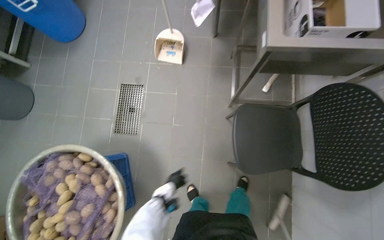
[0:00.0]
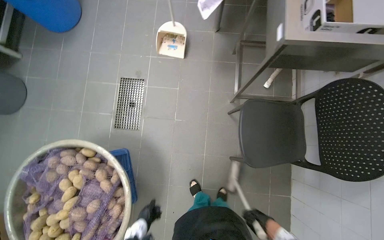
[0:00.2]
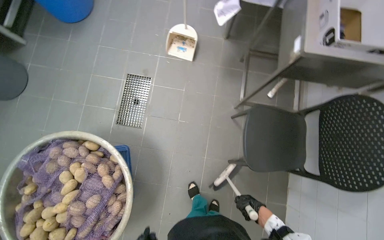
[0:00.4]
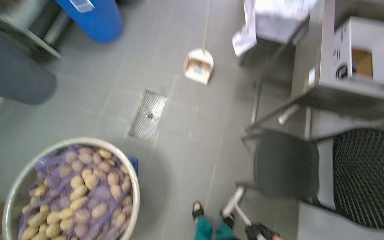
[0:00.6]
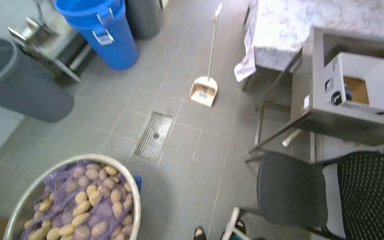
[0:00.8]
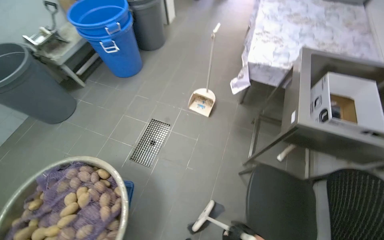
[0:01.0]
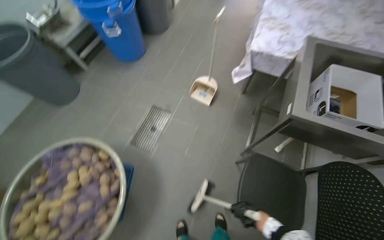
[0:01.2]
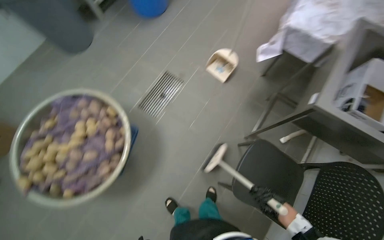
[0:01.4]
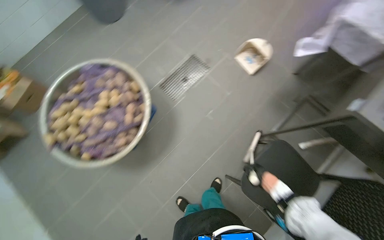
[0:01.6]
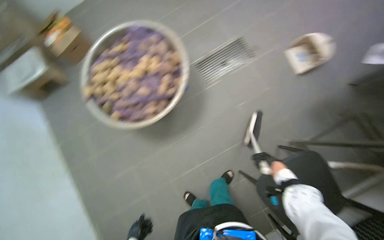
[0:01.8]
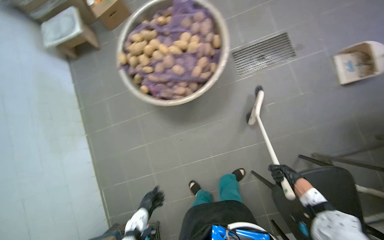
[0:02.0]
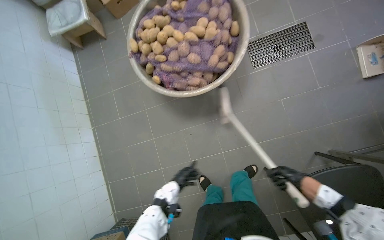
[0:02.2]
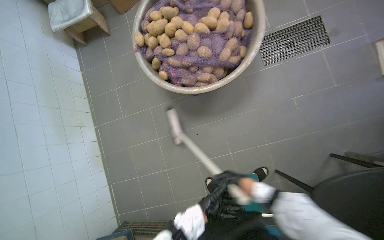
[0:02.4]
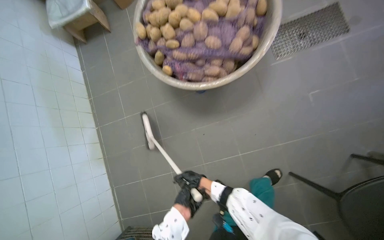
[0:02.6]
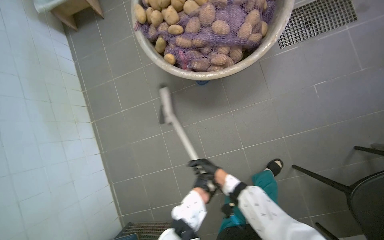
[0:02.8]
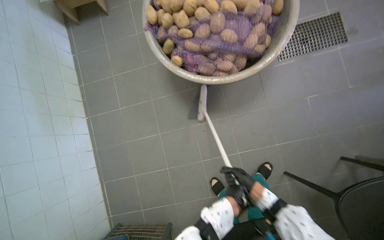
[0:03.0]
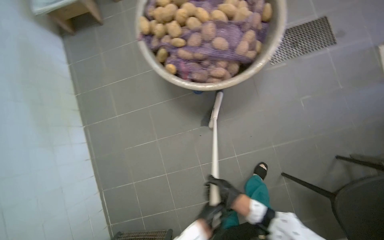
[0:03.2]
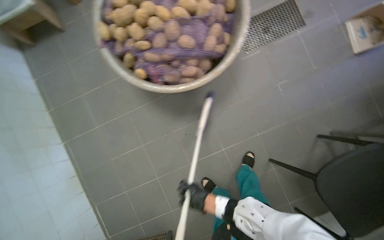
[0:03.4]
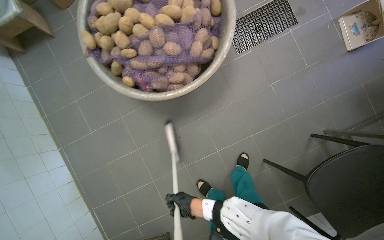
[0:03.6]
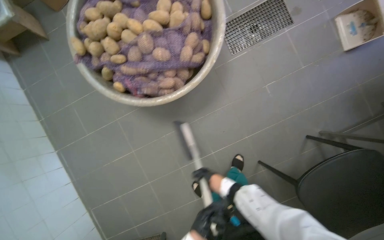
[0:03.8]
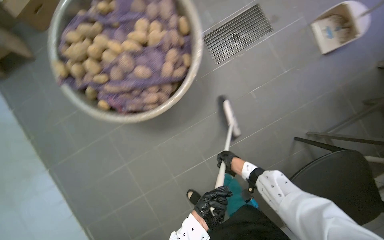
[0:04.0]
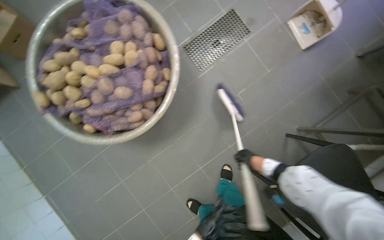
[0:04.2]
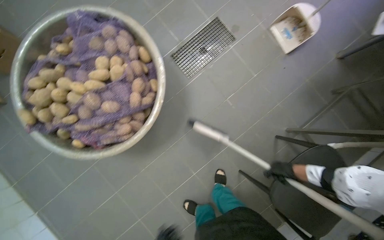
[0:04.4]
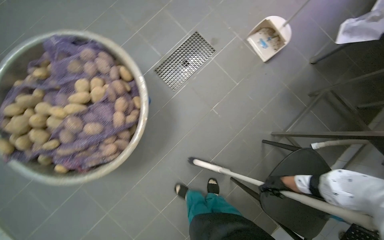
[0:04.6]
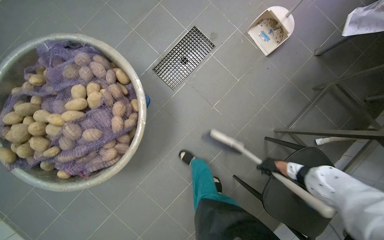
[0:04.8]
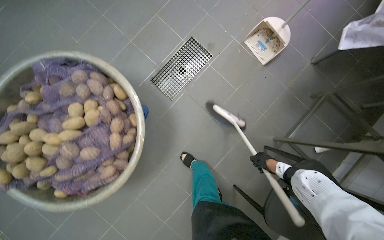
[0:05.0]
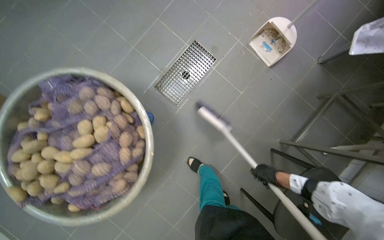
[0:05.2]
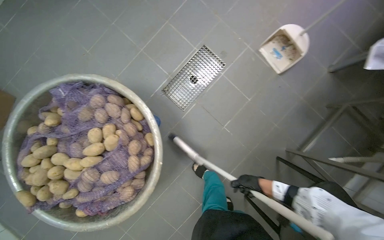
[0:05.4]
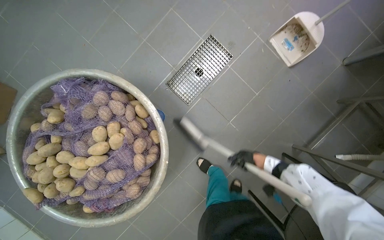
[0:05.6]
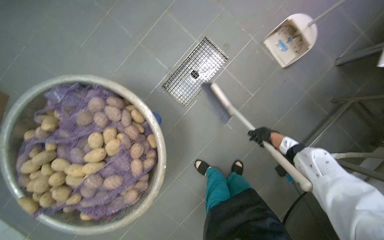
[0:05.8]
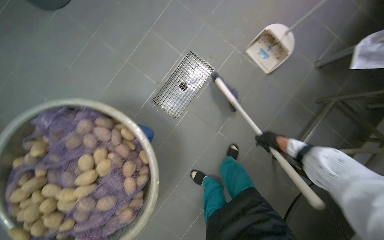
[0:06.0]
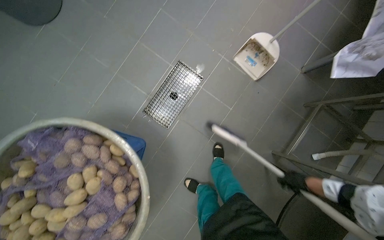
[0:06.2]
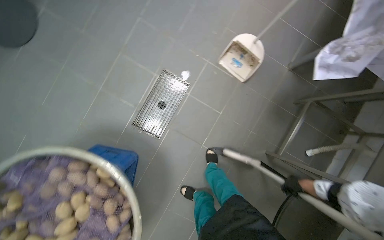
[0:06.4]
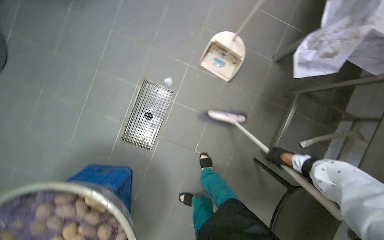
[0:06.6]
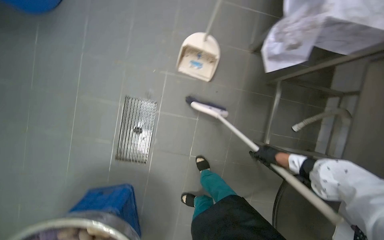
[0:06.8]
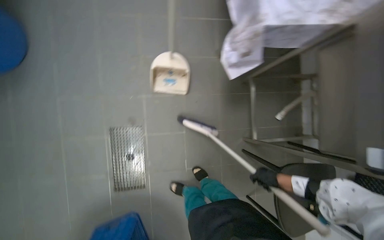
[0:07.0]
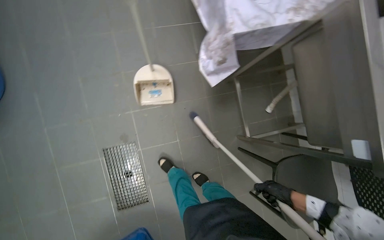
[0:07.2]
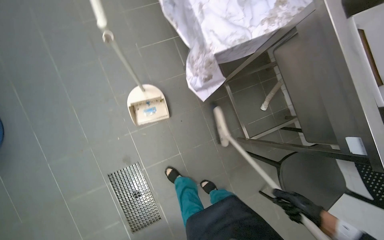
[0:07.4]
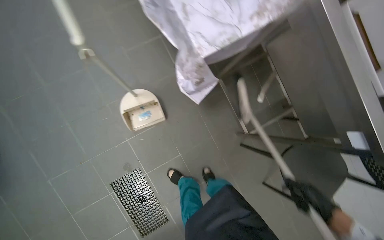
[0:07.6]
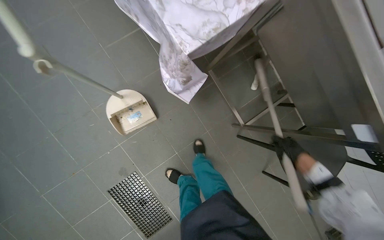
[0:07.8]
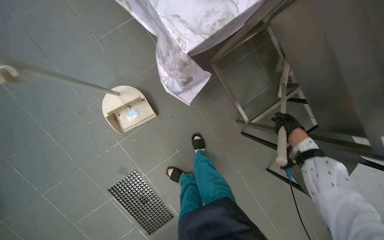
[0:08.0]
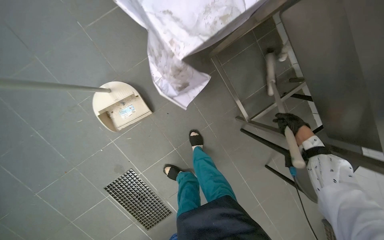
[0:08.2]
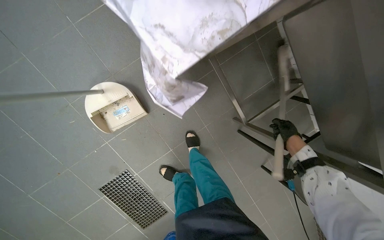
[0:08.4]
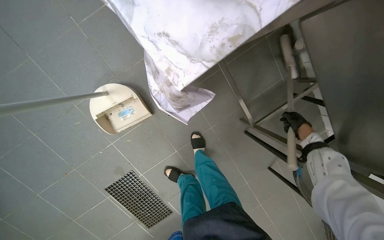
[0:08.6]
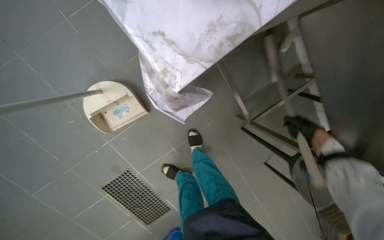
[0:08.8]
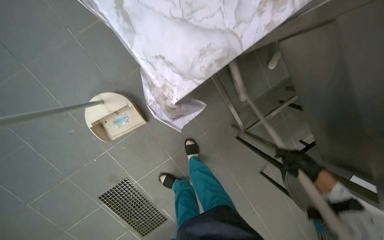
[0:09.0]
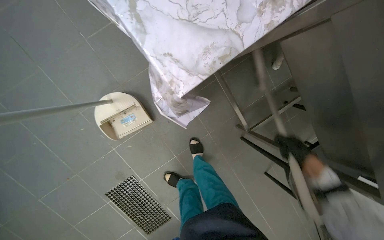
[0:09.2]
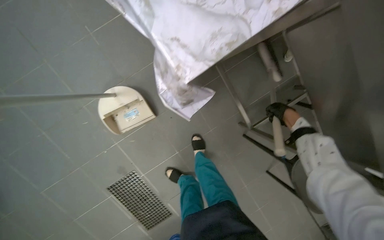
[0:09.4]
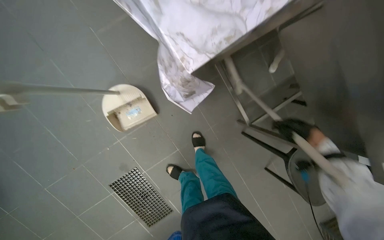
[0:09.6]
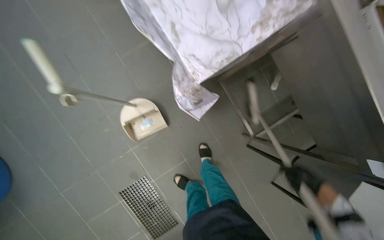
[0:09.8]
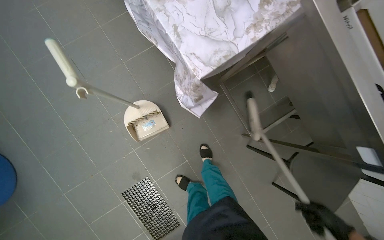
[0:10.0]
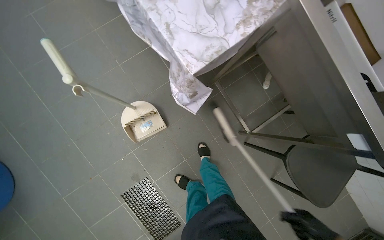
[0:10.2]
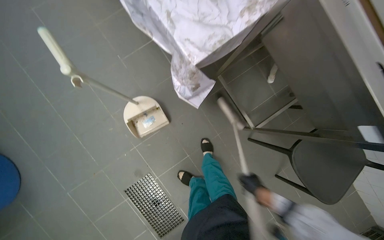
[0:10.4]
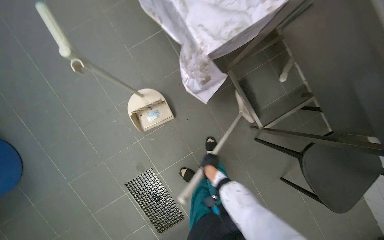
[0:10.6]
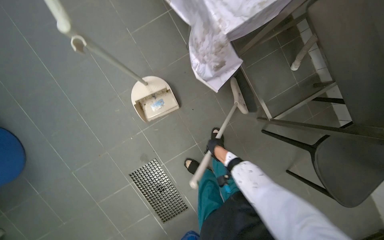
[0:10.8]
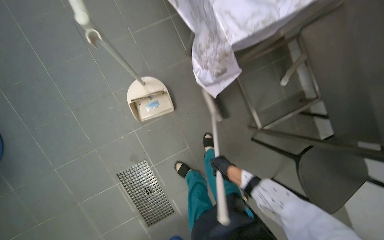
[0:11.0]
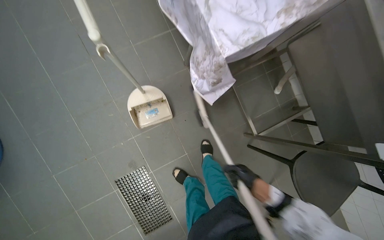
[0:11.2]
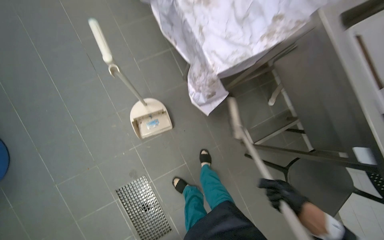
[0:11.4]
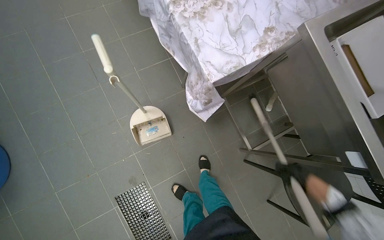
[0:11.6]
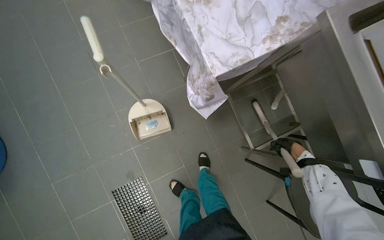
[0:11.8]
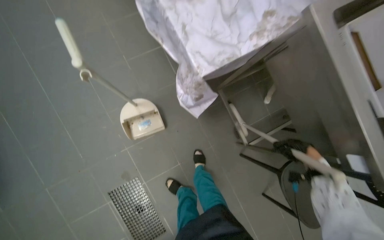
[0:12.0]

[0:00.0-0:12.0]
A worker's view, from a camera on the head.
Job: sweeping floor.
The whole recording: Sweeping kitchen floor. The worker sweeps the kitchen floor with a broom and dustpan, moving chairs to clean underneath them.
0:00.0 to 0:01.6: The scene turns some 40 degrees clockwise in the picture.
0:01.6 to 0:03.0: The camera travels about 50 cm. The scene turns about 30 degrees clockwise in the picture.
0:03.0 to 0:04.4: The head travels some 40 cm. The scene turns some 25 degrees counterclockwise in the picture.
0:04.4 to 0:06.0: The right hand heads up the picture, covering roughly 35 cm.
0:06.0 to 0:07.6: The camera is carried about 70 cm. The scene rotates counterclockwise by roughly 65 degrees.
0:07.6 to 0:09.0: The camera pitches downward, by approximately 15 degrees. The right hand moves up the picture, about 25 cm, and travels farther from the camera and back again, some 35 cm each way.
0:09.0 to 0:10.4: The right hand goes up and down the picture, some 40 cm each way, reversing 2 times.
0:10.4 to 0:12.0: The right hand heads to the right and up the picture, covering approximately 30 cm.

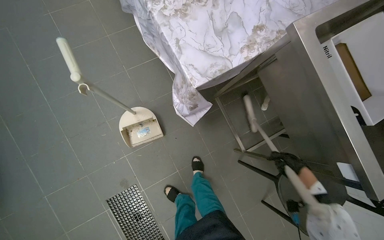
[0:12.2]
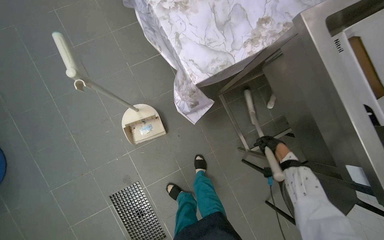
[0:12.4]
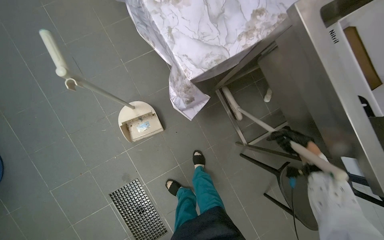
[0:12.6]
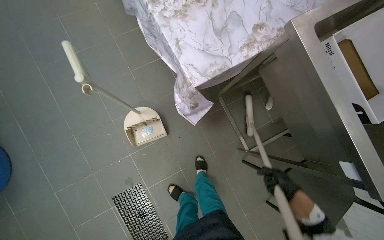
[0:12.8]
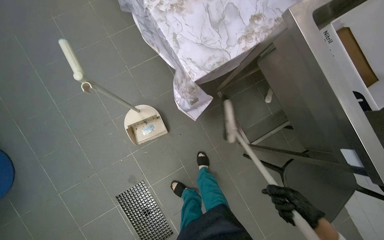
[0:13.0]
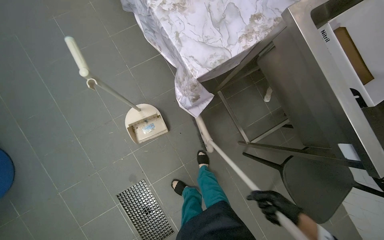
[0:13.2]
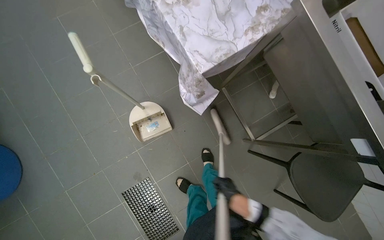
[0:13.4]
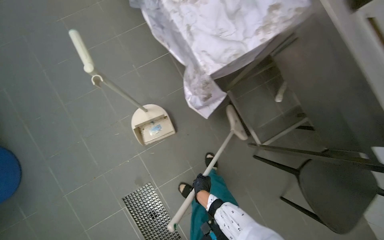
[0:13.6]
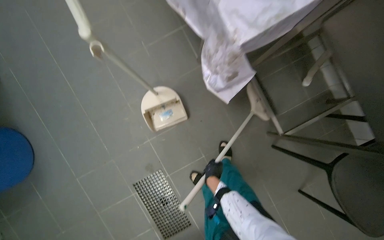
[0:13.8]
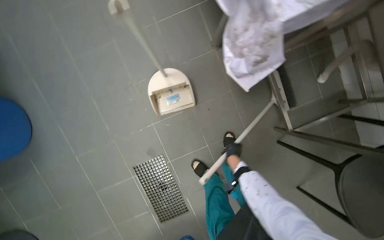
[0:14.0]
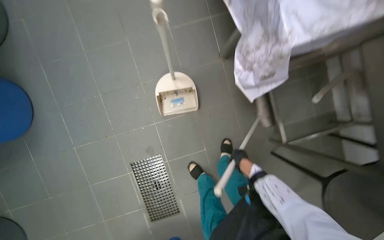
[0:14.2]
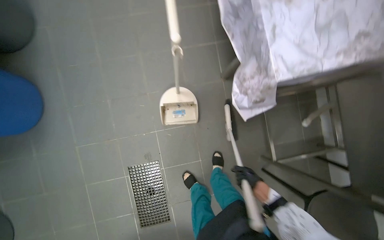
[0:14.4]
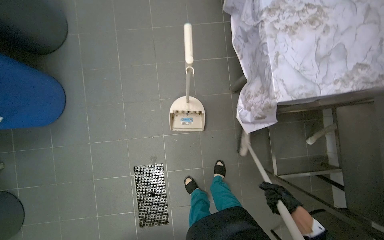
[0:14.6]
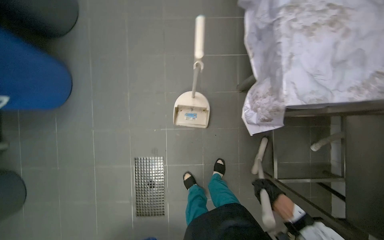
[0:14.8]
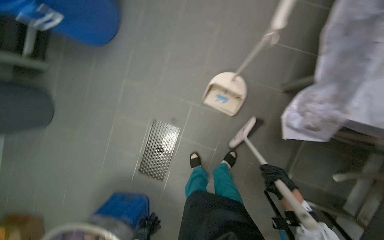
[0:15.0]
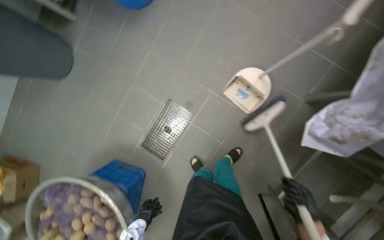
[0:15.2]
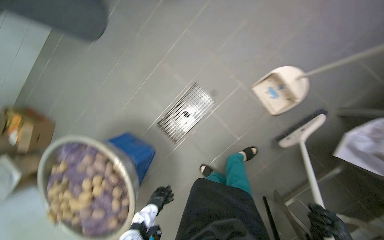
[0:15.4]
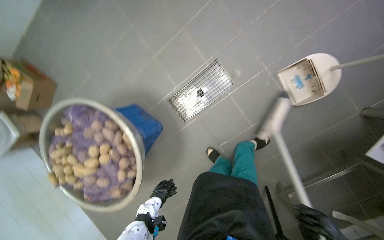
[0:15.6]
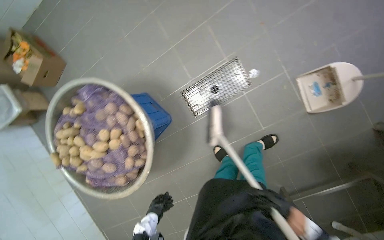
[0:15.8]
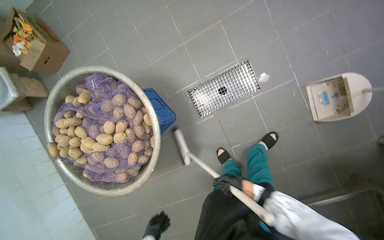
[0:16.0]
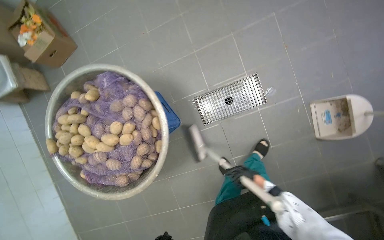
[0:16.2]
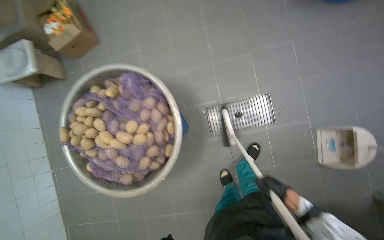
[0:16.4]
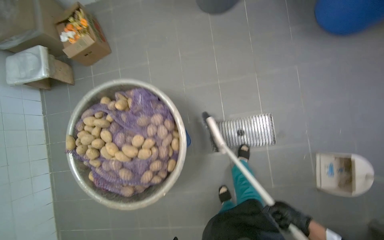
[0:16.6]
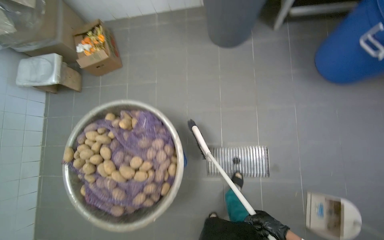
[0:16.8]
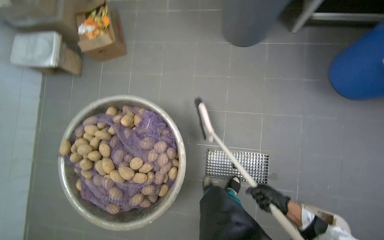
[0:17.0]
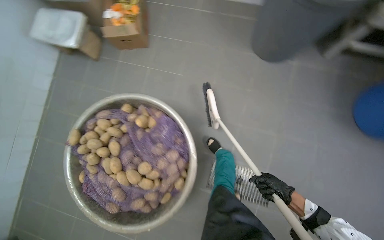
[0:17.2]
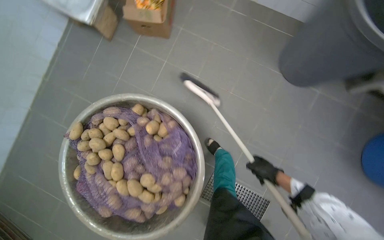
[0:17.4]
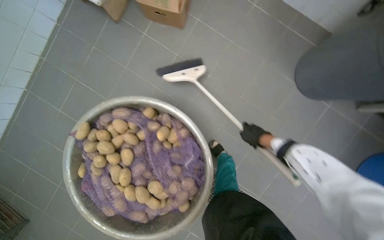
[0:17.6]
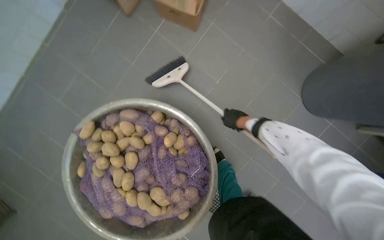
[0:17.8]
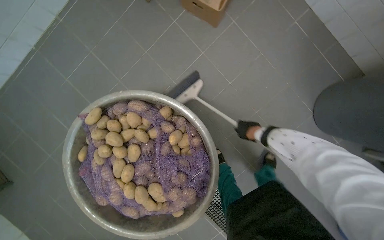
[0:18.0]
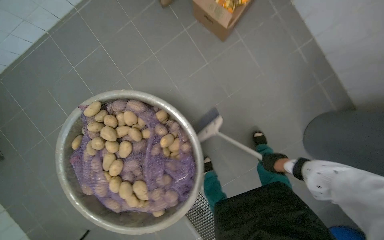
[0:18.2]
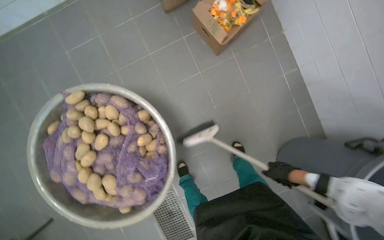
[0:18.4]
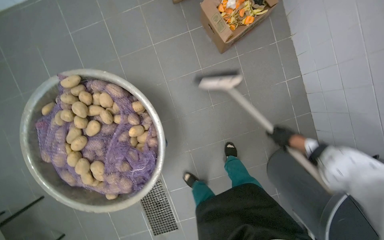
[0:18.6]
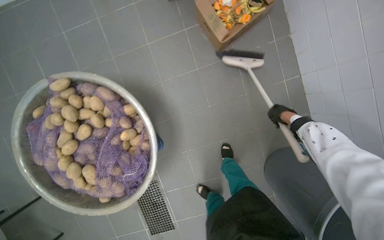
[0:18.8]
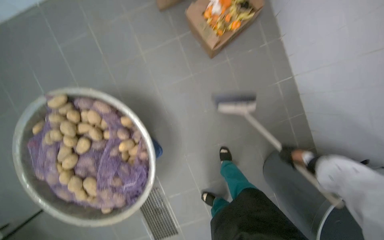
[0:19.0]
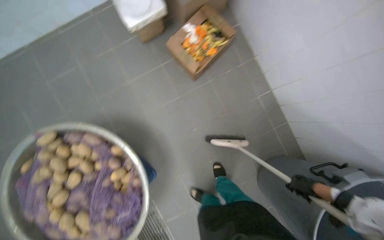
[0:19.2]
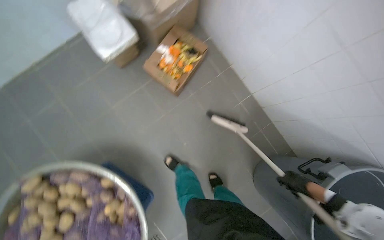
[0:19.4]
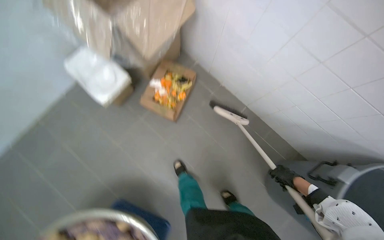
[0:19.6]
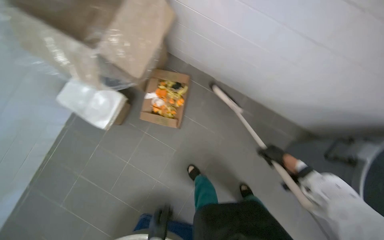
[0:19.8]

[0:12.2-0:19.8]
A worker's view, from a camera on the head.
Job: sweeping floor.
The whole recording: Sweeping kitchen floor. The worker sweeps the kitchen floor with a broom and dustpan, moving chairs to clean underneath them.
0:12.2 to 0:13.8: The right hand moves to the left, some 50 cm.
0:13.8 to 0:15.2: The scene rotates clockwise by some 60 degrees.
0:15.2 to 0:16.8: The head travels about 70 cm. The scene rotates clockwise by some 55 degrees.
0:16.8 to 0:18.2: The camera is carried approximately 70 cm. The view tilts some 20 degrees downward. The scene rotates clockwise by some 55 degrees.
0:18.2 to 0:19.8: The head travels roughly 50 cm. The scene rotates counterclockwise by some 25 degrees.
